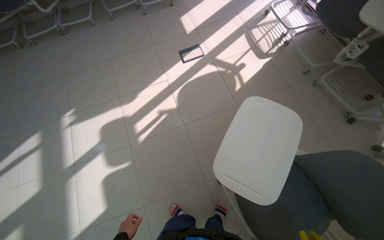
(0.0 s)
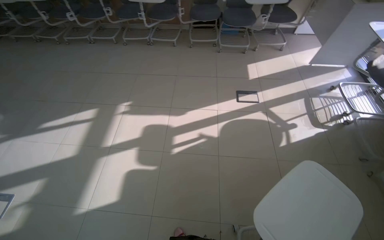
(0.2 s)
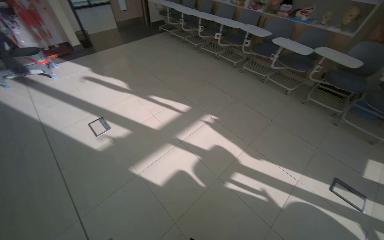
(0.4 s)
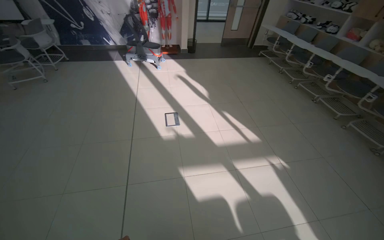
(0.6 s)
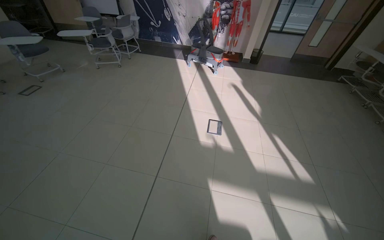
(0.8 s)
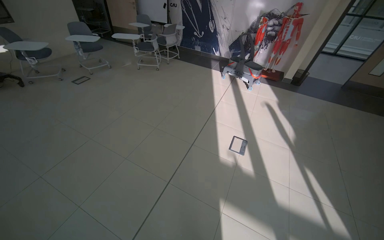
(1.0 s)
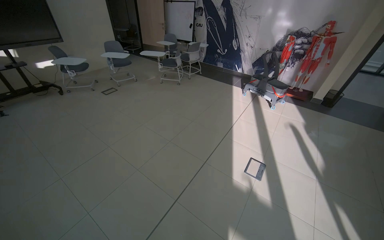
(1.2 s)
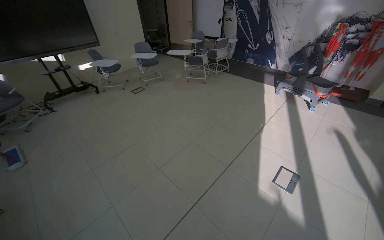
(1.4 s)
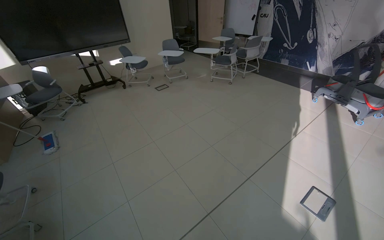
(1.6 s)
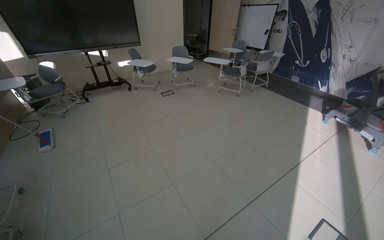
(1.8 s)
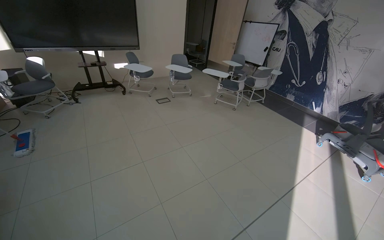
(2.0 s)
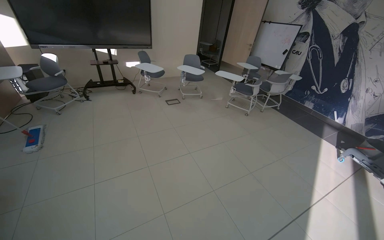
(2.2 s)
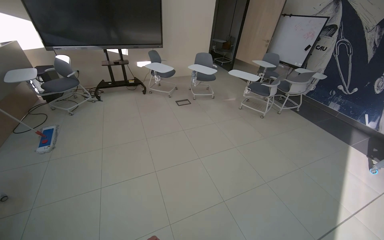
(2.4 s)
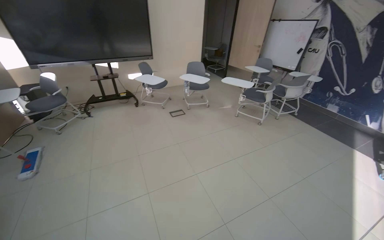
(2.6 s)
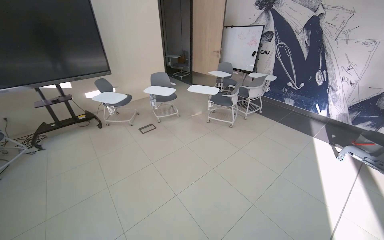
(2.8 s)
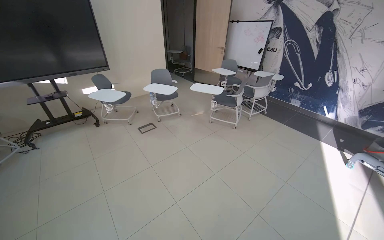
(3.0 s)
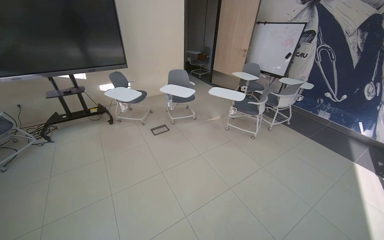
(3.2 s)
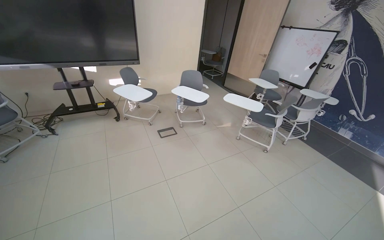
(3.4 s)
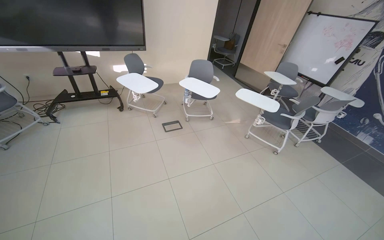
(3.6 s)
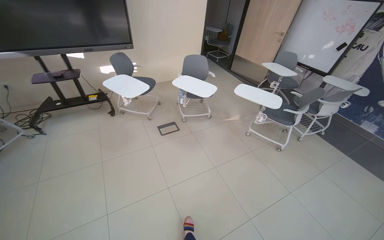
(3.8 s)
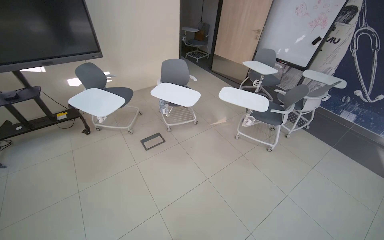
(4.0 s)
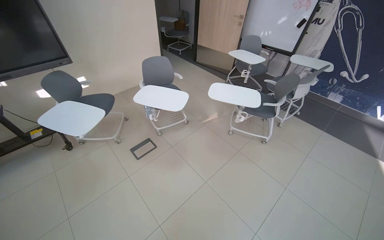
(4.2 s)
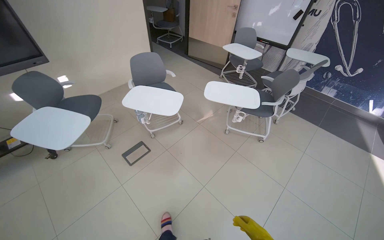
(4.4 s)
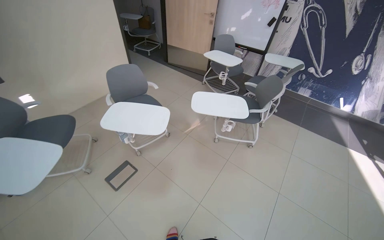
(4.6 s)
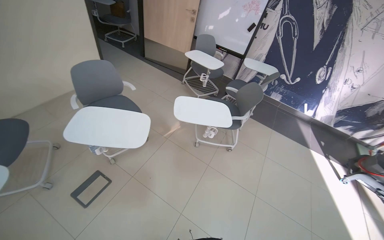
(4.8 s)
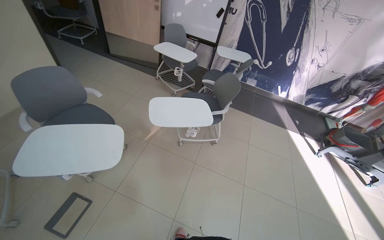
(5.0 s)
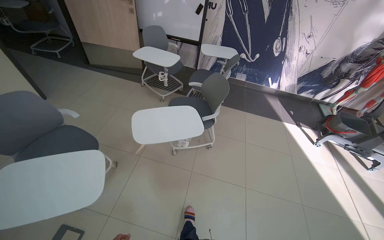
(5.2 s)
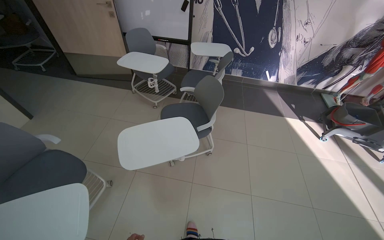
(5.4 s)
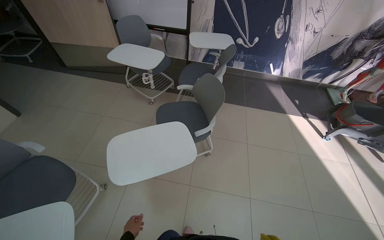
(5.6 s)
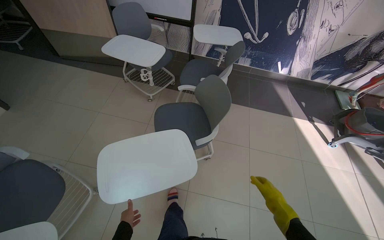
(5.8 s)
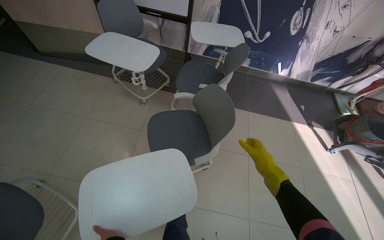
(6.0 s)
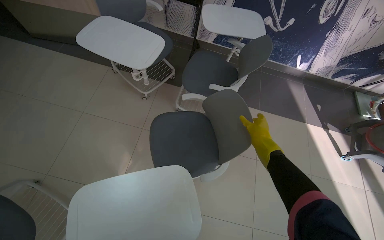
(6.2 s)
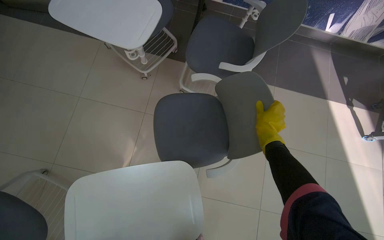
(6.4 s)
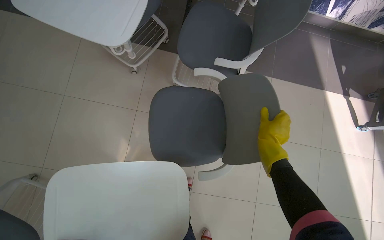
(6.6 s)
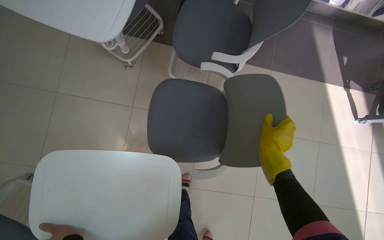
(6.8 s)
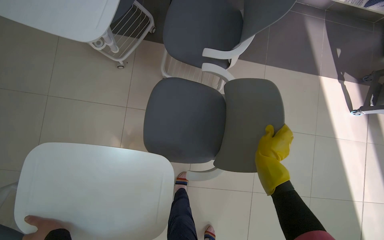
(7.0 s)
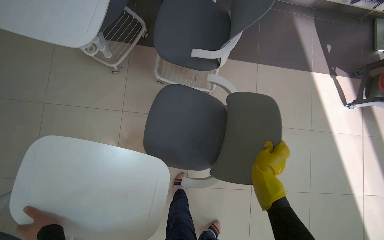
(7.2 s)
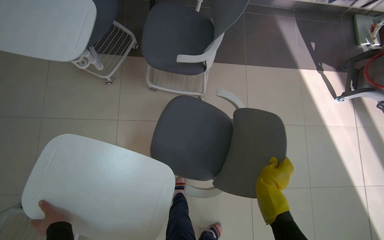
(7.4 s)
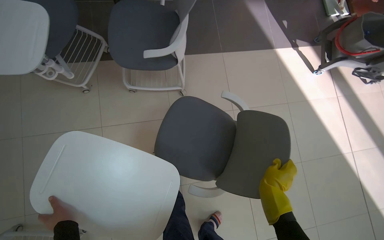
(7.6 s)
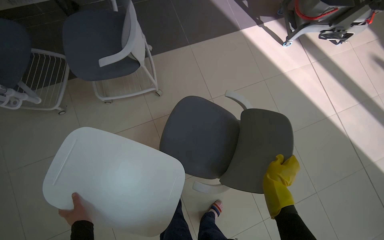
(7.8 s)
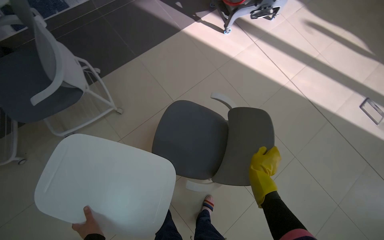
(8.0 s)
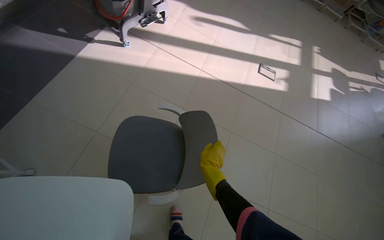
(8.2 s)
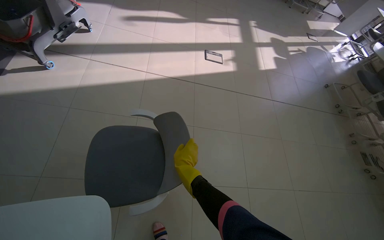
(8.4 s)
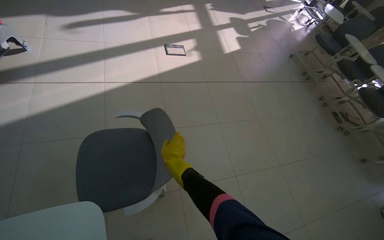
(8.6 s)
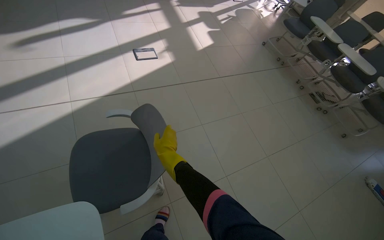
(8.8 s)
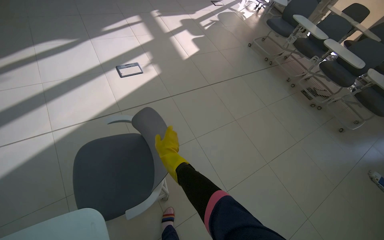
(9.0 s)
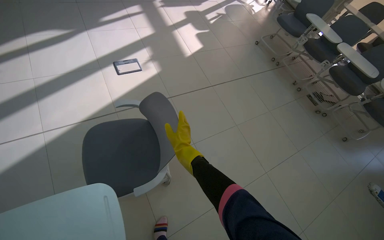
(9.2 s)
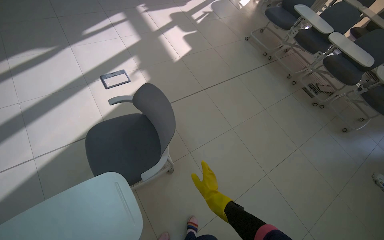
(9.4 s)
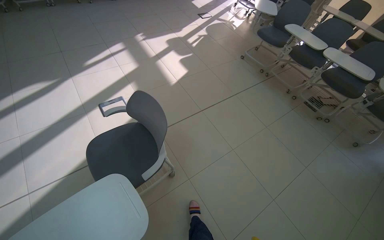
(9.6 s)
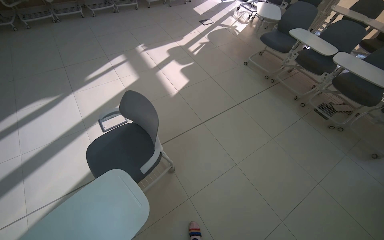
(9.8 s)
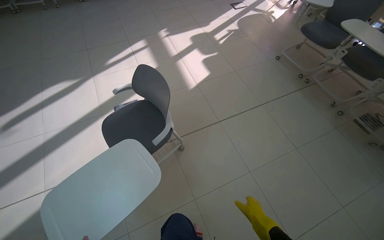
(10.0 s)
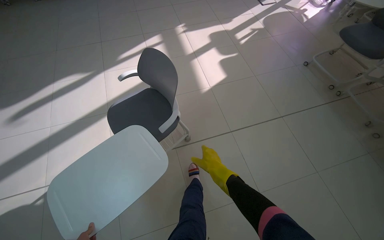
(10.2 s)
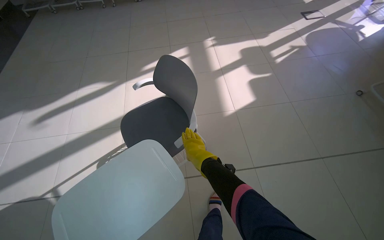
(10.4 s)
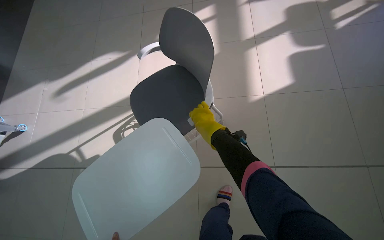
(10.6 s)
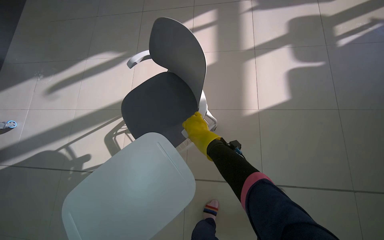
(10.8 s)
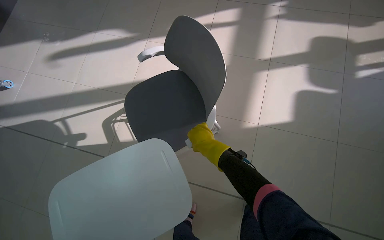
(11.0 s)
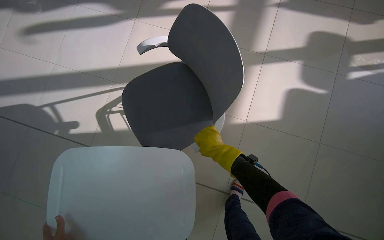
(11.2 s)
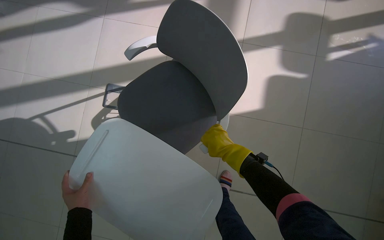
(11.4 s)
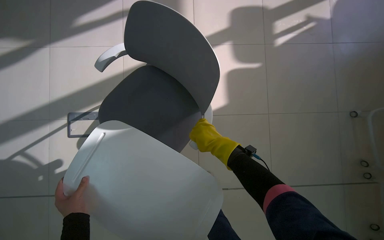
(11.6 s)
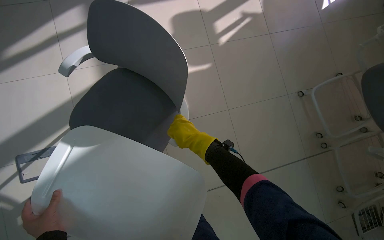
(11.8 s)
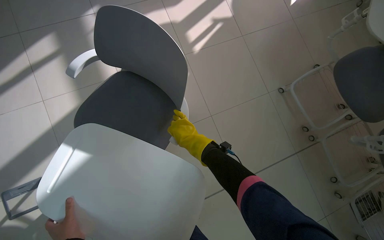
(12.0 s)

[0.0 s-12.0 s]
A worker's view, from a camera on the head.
Job: organizing items.
The whole recording: Organizing classroom furniture and items. The worker moves chairs and places desk trays on them, also performing short mopping tasks.
0.0 to 1.6 s: The head travels approximately 90 cm. The wearer's head swings roughly 160 degrees to the left. The view tips upward by about 30 degrees.
1.6 to 3.0 s: The head travels roughly 1 m.
3.0 to 4.4 s: The camera travels about 1 m. The camera pitches downward, by roughly 15 degrees.
4.4 to 6.0 s: The camera travels approximately 1 m. The wearer looks approximately 35 degrees further to the right. The wearer looks approximately 15 degrees further downward.
6.0 to 7.6 s: The wearer moves approximately 40 cm. The view tips downward by approximately 20 degrees.
7.6 to 9.0 s: The camera is carried some 1 m. The head rotates approximately 110 degrees to the right.
9.0 to 10.4 s: The wearer moves approximately 1 m. The head turns to the left by about 25 degrees.
10.4 to 12.0 s: The camera travels about 50 cm. The view tilts about 25 degrees downward.

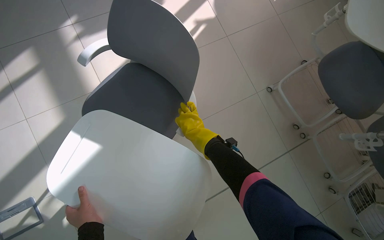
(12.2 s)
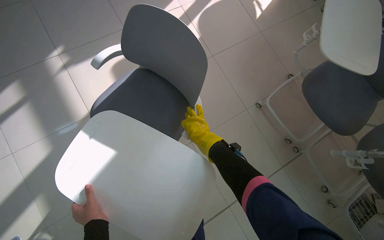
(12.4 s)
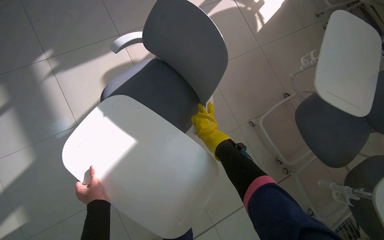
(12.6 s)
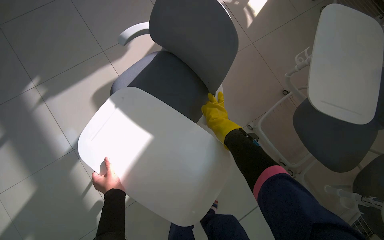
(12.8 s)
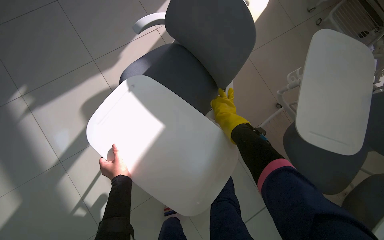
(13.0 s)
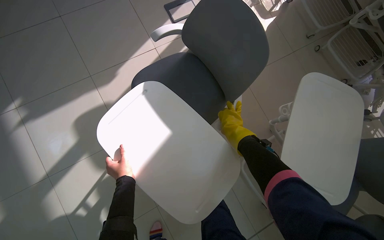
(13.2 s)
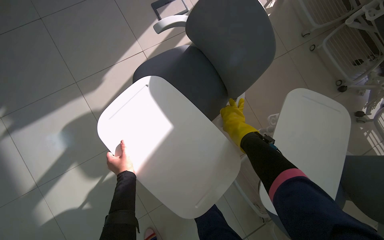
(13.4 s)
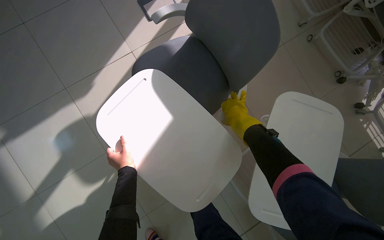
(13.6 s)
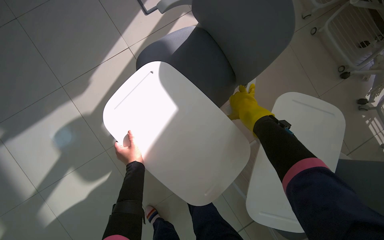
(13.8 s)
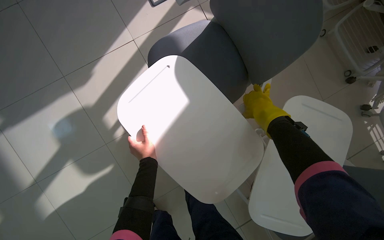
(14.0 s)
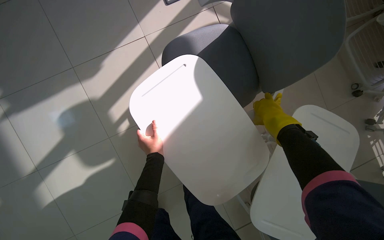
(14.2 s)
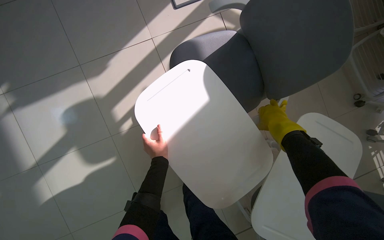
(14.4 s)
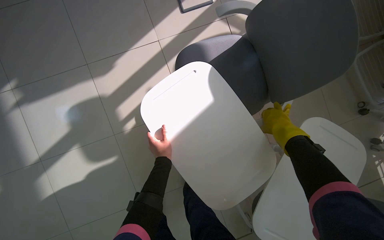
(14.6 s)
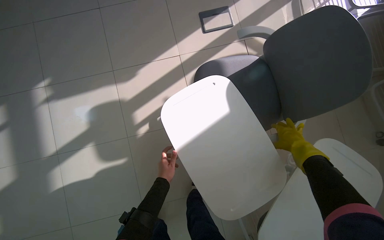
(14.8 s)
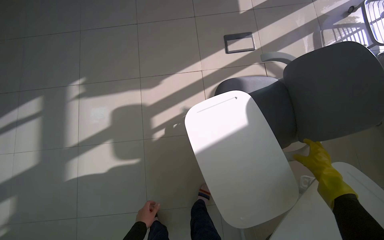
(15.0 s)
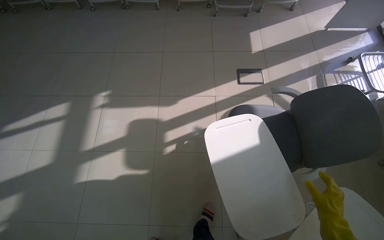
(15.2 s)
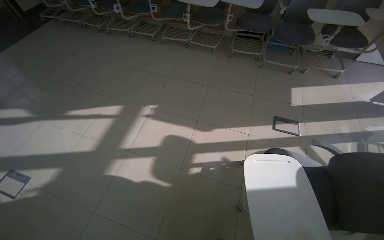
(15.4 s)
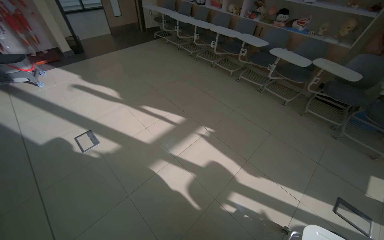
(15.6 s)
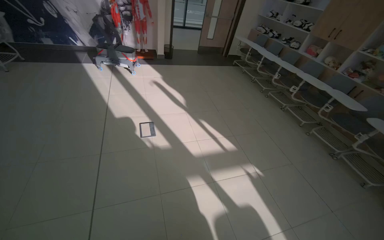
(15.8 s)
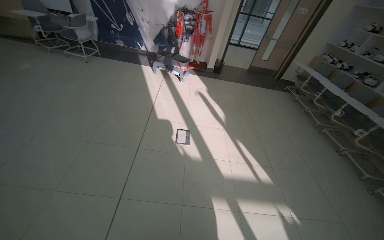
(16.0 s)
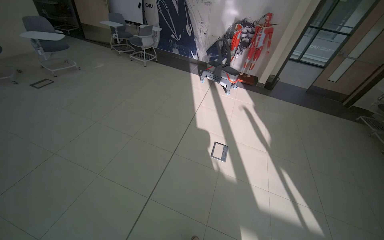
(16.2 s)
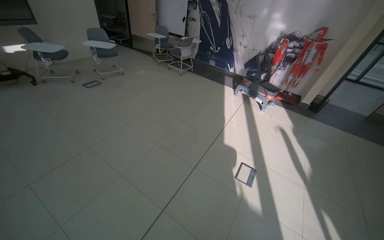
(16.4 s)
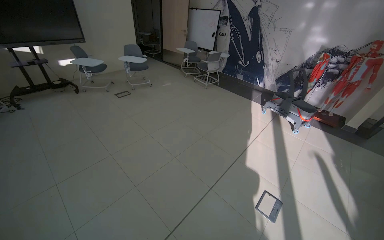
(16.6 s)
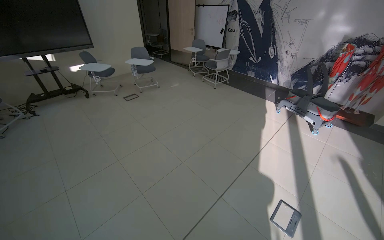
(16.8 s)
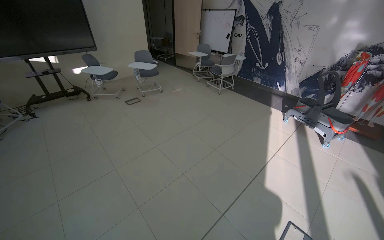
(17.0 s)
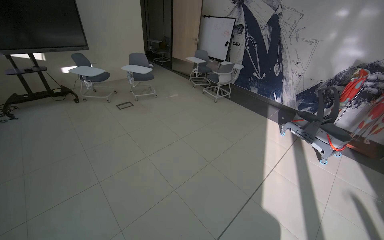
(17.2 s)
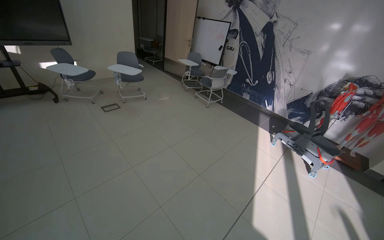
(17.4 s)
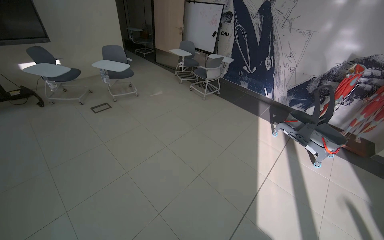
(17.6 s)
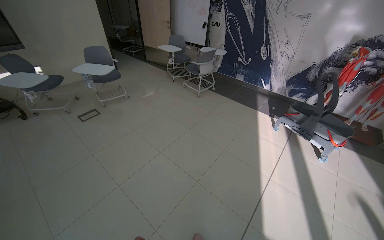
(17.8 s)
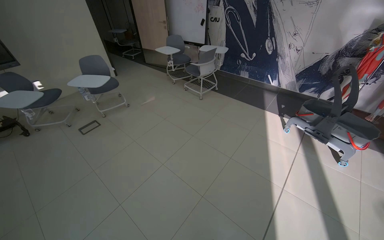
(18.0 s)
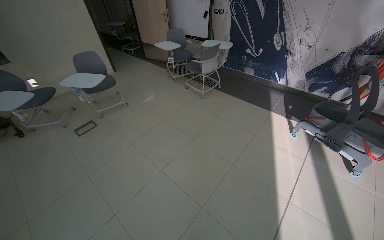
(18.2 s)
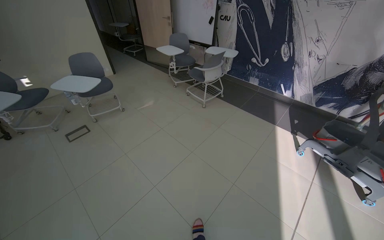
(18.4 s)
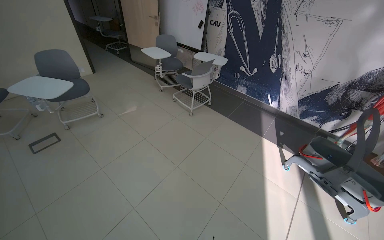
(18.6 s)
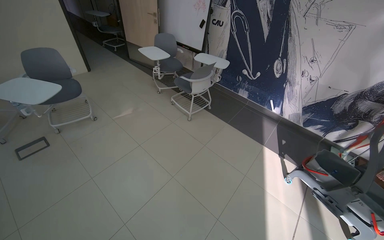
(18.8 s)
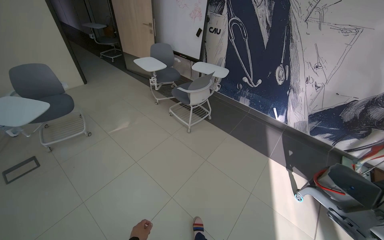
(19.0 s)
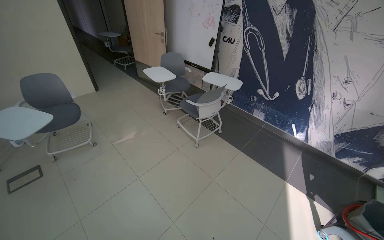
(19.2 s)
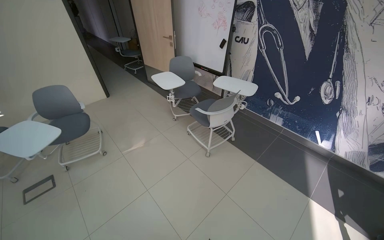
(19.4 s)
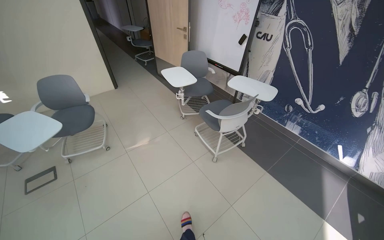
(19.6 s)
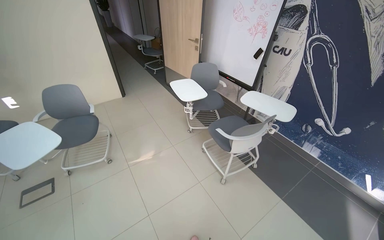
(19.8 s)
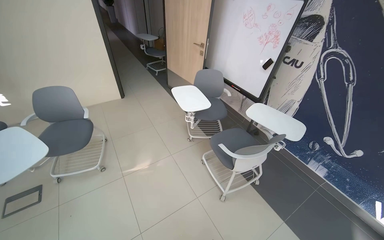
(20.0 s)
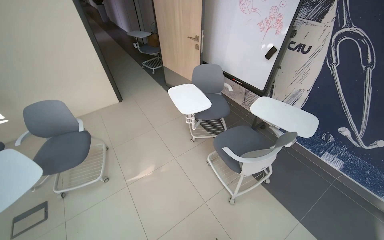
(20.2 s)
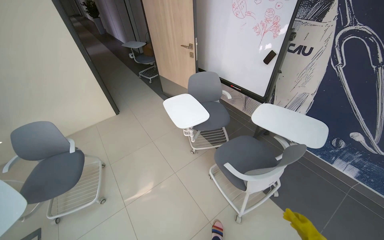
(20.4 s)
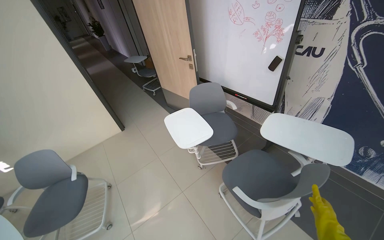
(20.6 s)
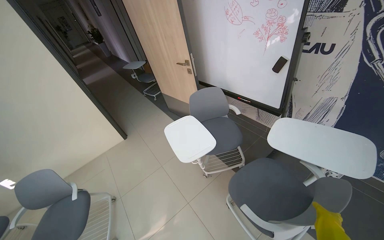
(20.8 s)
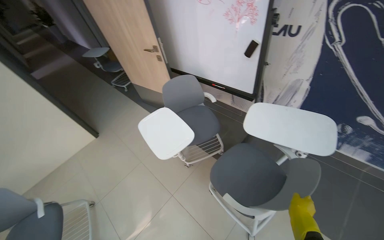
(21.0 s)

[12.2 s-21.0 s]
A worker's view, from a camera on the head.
Job: organizing items.
The whole recording: Organizing classroom furniture and items. The worker moves chairs and places desk trays on them, also performing short mopping tasks.
13.6 to 15.2 s: The view tips upward by roughly 20 degrees. Everything in view rotates approximately 30 degrees clockwise.
15.2 to 16.6 s: The wearer moves some 1 m. The wearer looks about 130 degrees further to the left. The view tilts about 45 degrees upward.
16.6 to 18.0 s: The camera is carried approximately 1 m.
18.0 to 19.6 s: The camera is carried approximately 1.5 m.
19.6 to 21.0 s: The head travels about 1 m.
